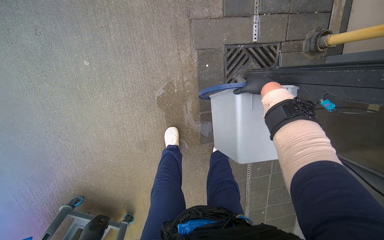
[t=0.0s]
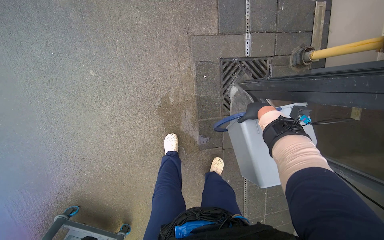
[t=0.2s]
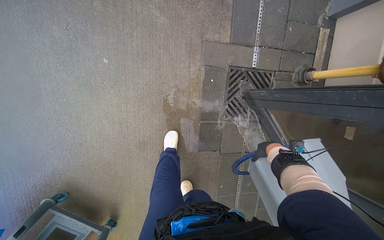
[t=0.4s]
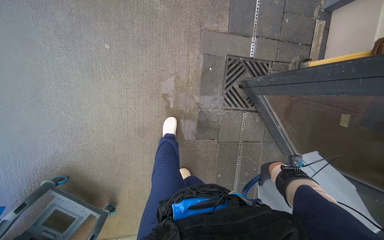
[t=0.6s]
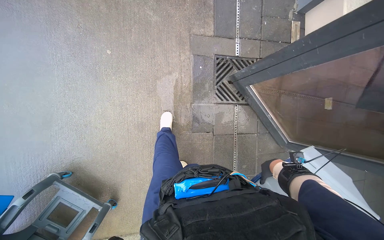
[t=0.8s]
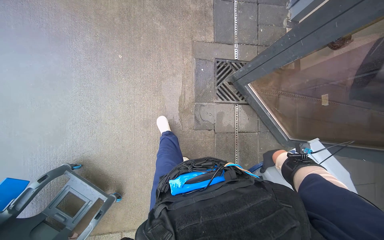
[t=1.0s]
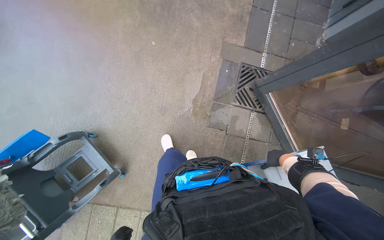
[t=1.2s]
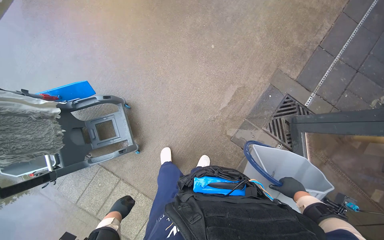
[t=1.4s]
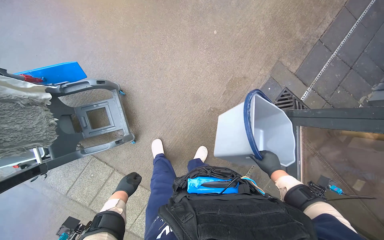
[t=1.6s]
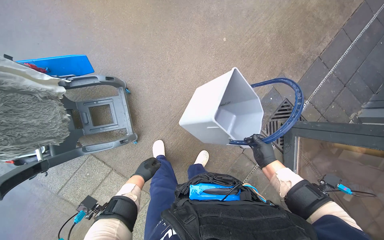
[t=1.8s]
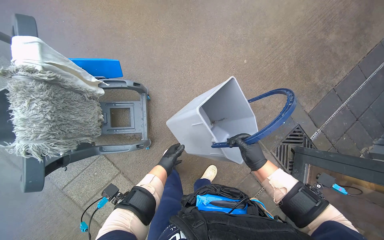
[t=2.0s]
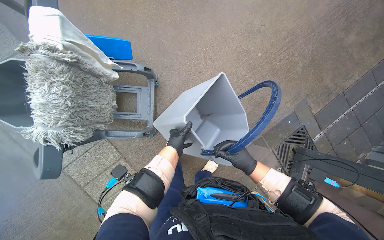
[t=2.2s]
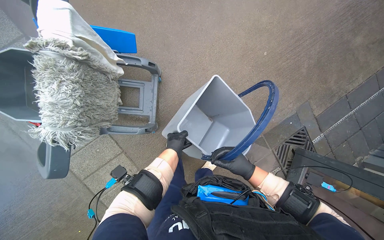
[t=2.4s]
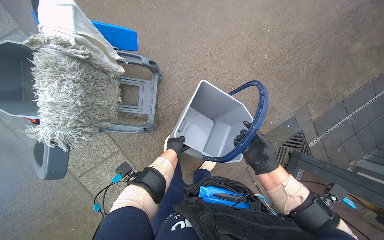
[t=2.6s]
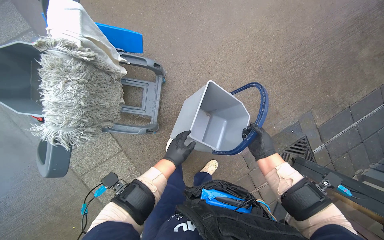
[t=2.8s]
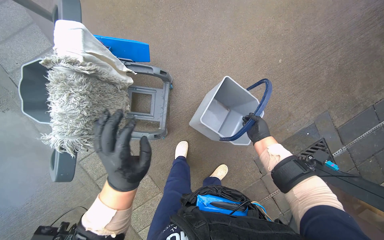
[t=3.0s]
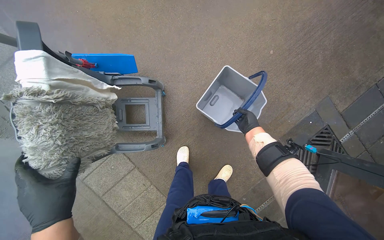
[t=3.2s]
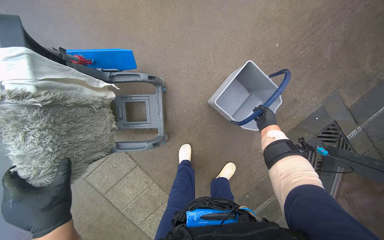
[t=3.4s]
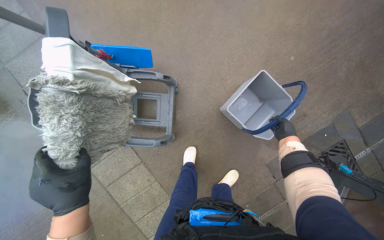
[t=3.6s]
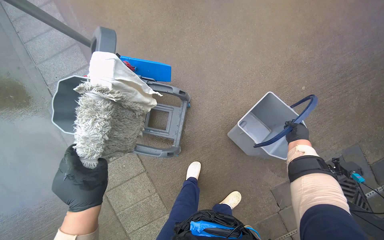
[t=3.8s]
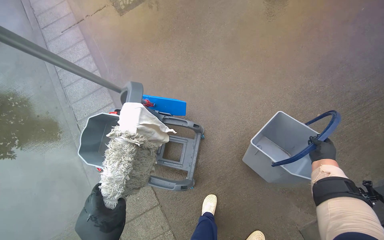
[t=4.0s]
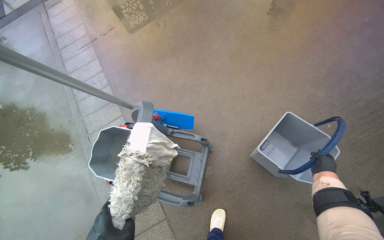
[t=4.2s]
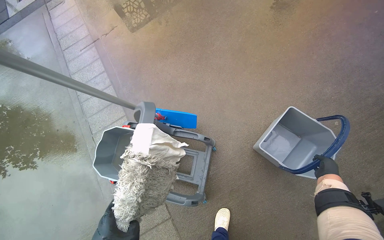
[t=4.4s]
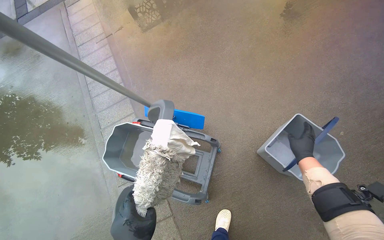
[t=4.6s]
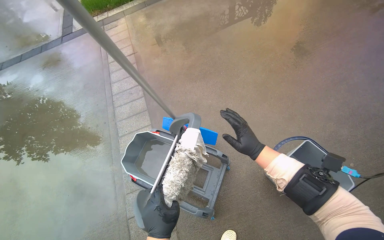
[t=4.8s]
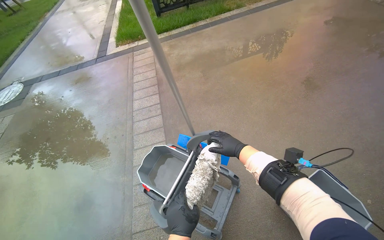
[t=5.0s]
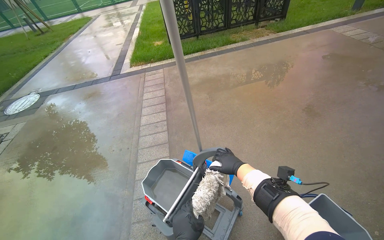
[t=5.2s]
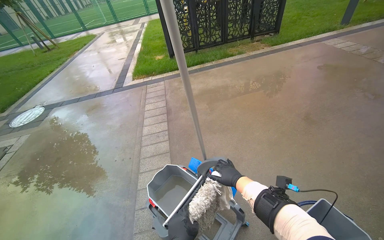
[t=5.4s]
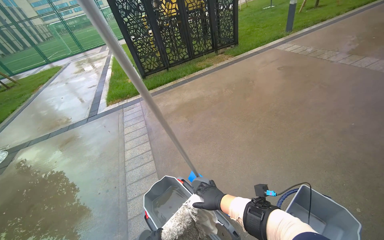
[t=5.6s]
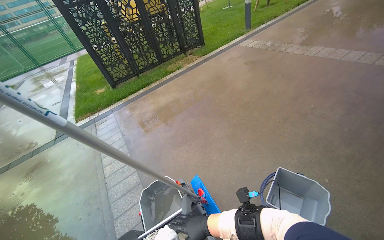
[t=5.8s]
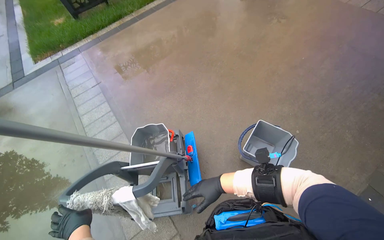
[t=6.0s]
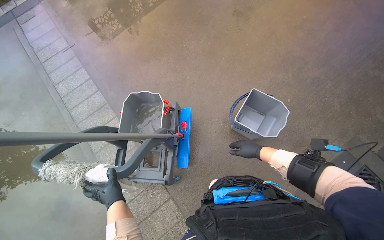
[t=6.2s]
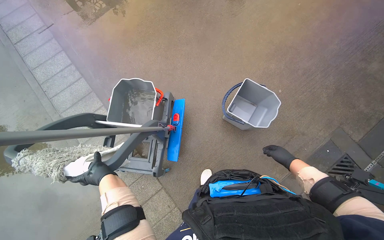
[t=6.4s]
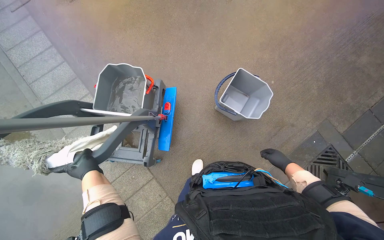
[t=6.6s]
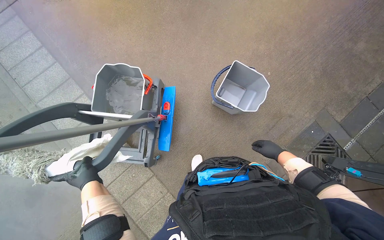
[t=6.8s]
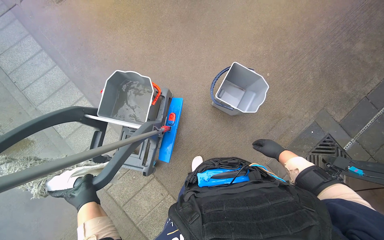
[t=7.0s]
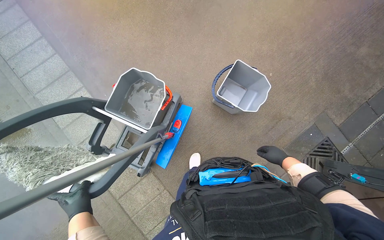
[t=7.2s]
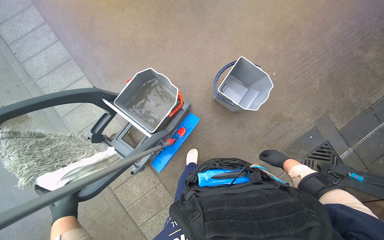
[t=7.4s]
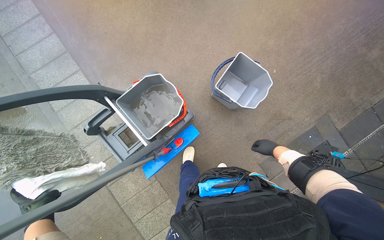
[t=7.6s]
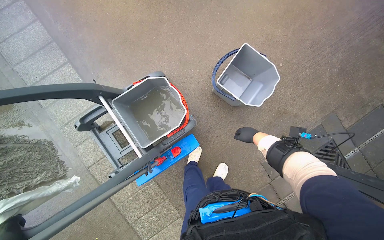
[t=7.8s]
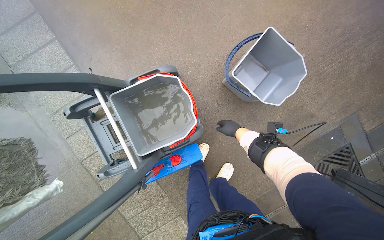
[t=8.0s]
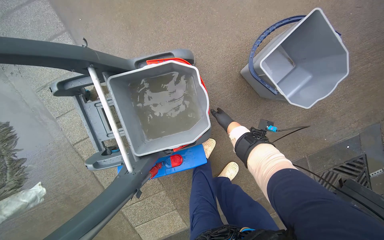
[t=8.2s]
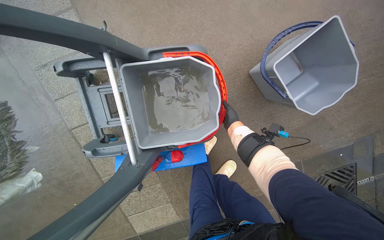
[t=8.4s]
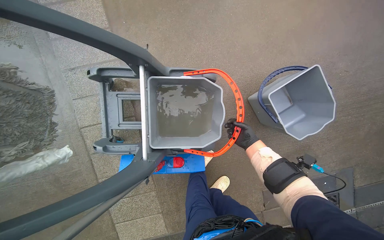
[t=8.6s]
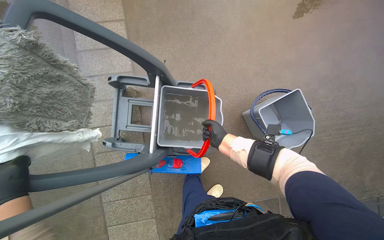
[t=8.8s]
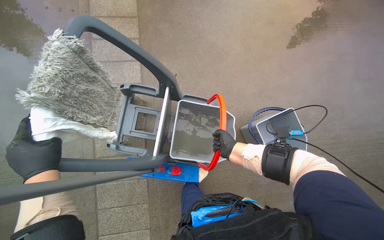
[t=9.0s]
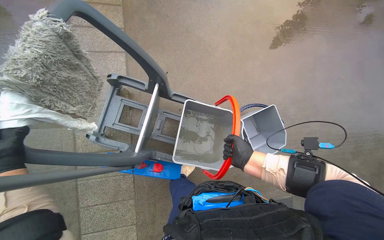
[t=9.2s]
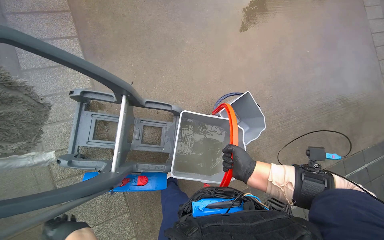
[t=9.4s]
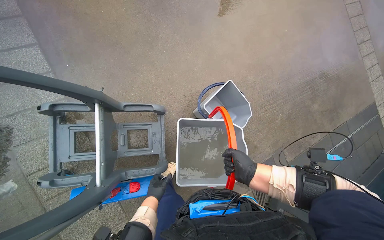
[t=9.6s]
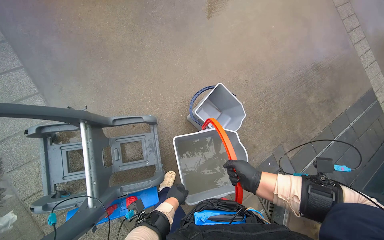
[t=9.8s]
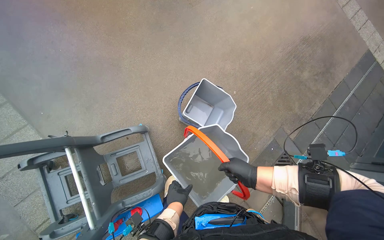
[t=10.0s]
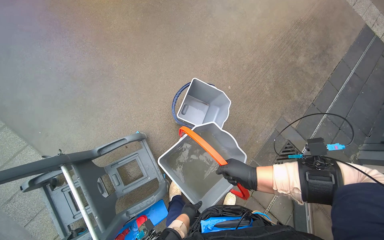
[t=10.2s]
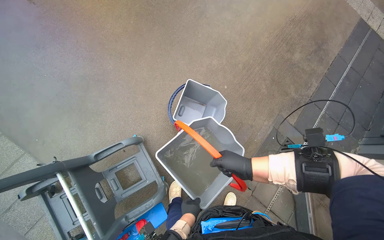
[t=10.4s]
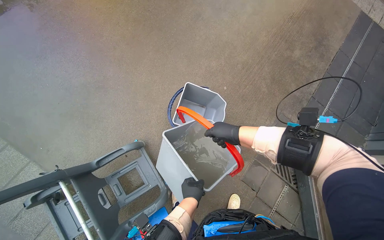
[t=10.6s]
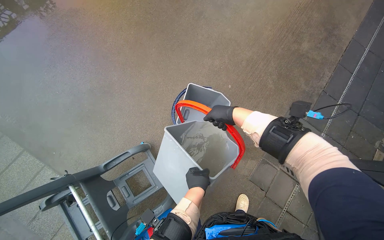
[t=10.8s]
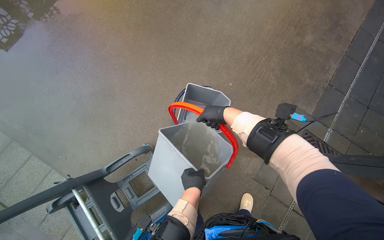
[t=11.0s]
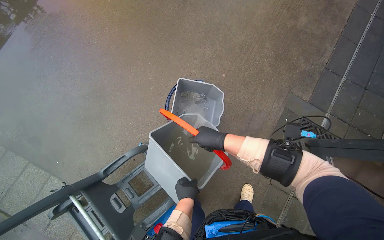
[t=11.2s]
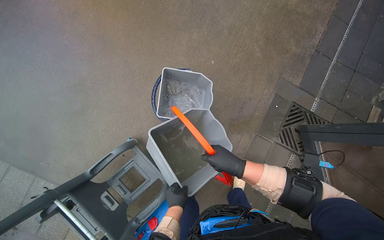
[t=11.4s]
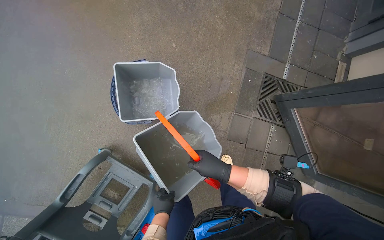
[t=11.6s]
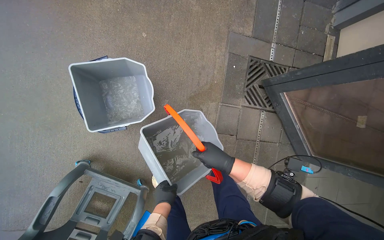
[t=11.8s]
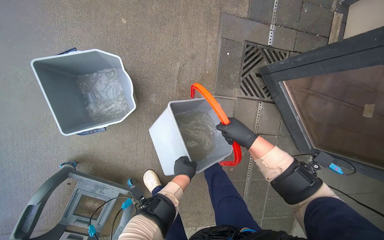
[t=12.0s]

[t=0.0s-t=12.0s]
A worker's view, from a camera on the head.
Job: preparing cleaning supplies.
The whole recording: Emptying dirty water from buckets. The worker empties dirty water from multiple buckets into a drain.
t=0.0s to t=1.6s: The camera is carried approximately 80 cm. The view tilts roughly 20 degrees upward. The scene turns approximately 40 degrees clockwise in the picture.
t=1.6s to t=3.0s: The left hand goes about 25 cm nearer to the camera and up the picture. The right hand travels up the picture by about 35 cm.
t=3.0s to t=4.4s: The wearer looks approximately 20 degrees further upward.
t=4.4s to t=6.0s: The wearer looks roughly 15 degrees further upward.
t=6.0s to t=7.6s: The camera pitches downward, by some 25 degrees.
t=7.6s to t=9.0s: The scene rotates clockwise by some 30 degrees.
t=9.0s to t=10.4s: The head turns to the right by about 45 degrees.
t=10.4s to t=12.0s: The camera is carried approximately 50 cm. The view tips downward by approximately 20 degrees. Everything in view rotates some 35 degrees counterclockwise.

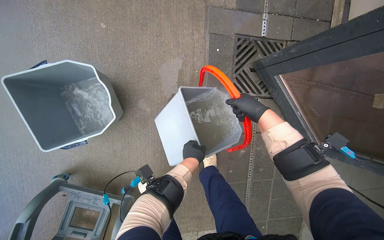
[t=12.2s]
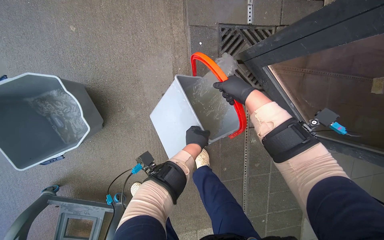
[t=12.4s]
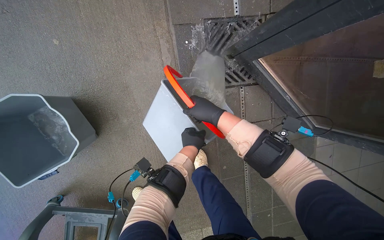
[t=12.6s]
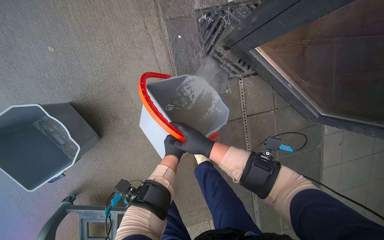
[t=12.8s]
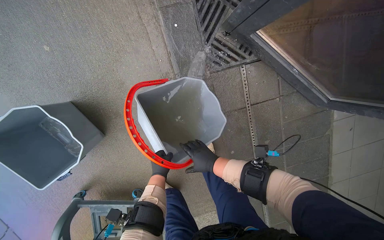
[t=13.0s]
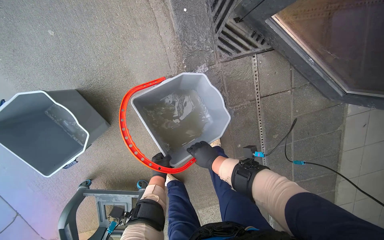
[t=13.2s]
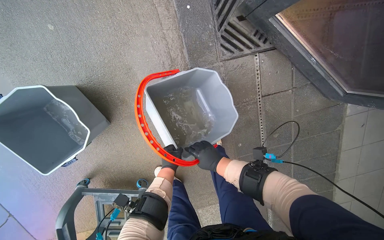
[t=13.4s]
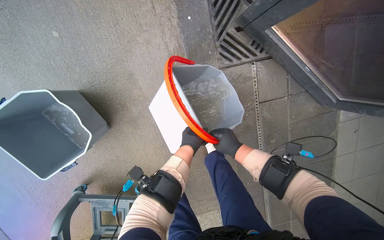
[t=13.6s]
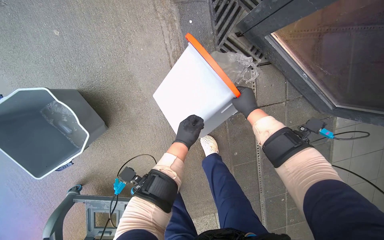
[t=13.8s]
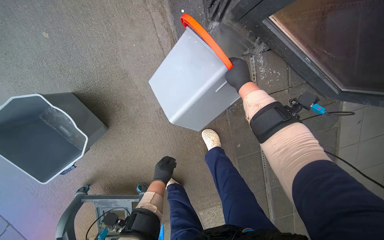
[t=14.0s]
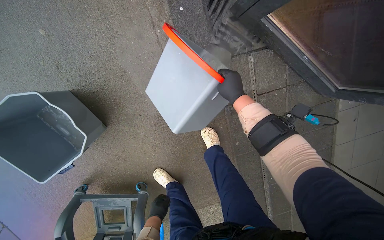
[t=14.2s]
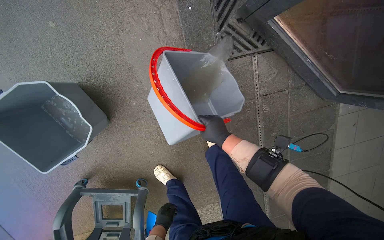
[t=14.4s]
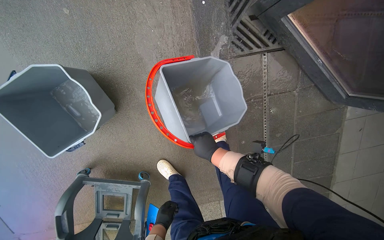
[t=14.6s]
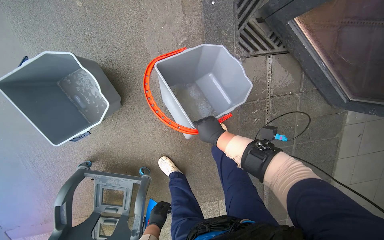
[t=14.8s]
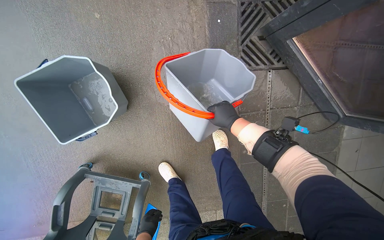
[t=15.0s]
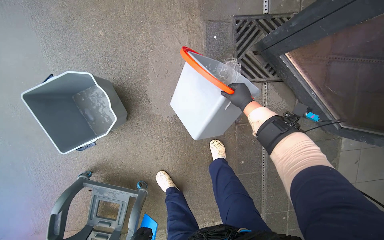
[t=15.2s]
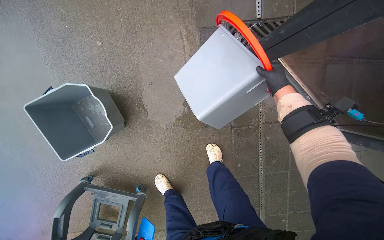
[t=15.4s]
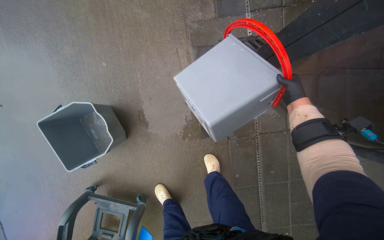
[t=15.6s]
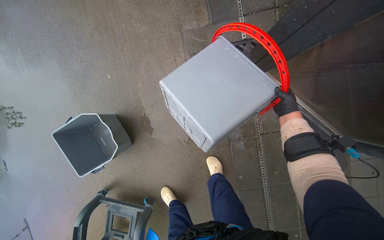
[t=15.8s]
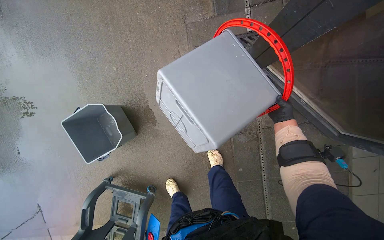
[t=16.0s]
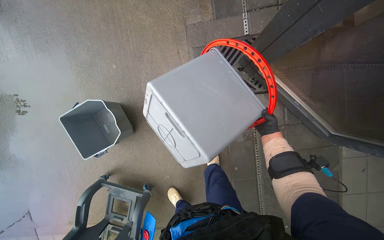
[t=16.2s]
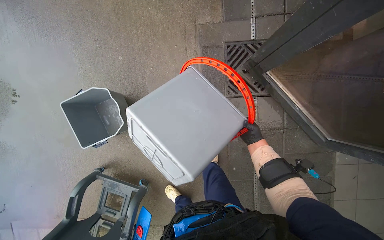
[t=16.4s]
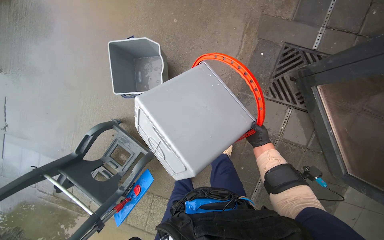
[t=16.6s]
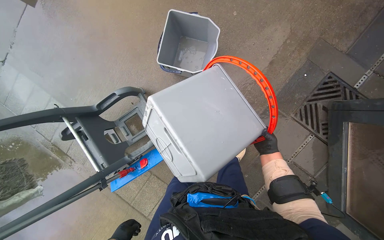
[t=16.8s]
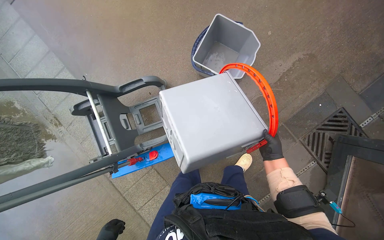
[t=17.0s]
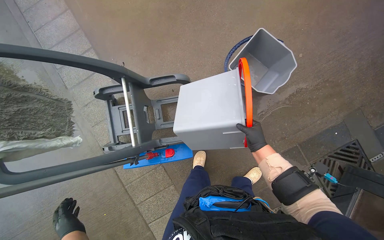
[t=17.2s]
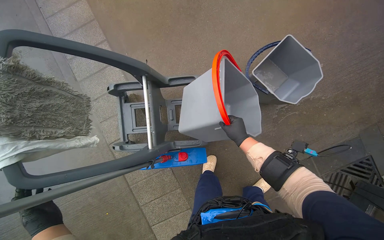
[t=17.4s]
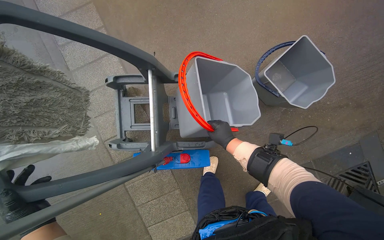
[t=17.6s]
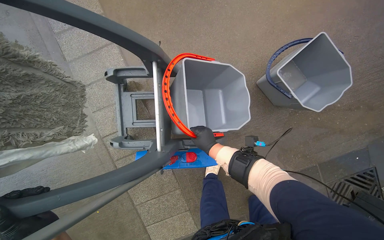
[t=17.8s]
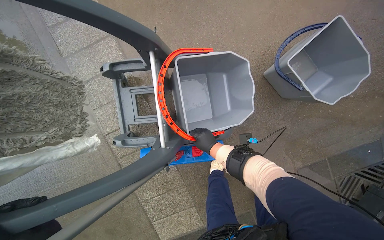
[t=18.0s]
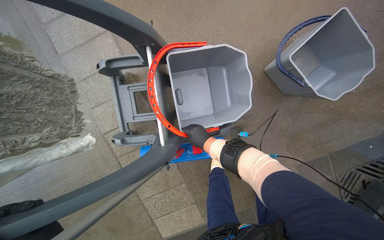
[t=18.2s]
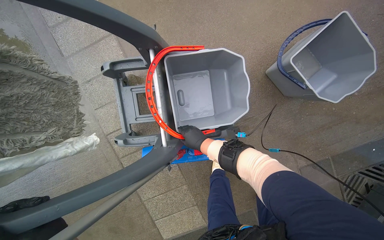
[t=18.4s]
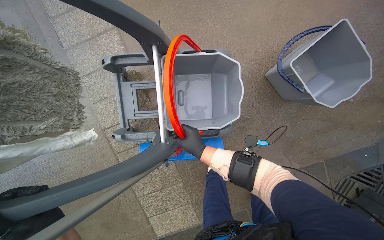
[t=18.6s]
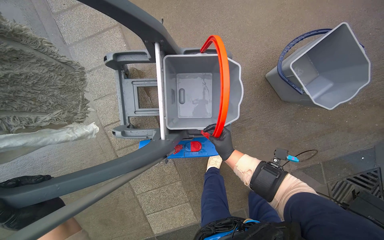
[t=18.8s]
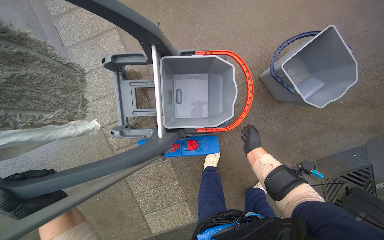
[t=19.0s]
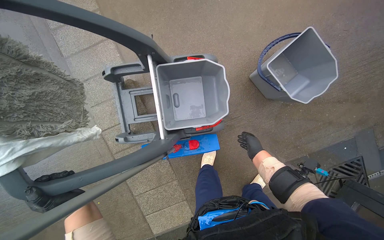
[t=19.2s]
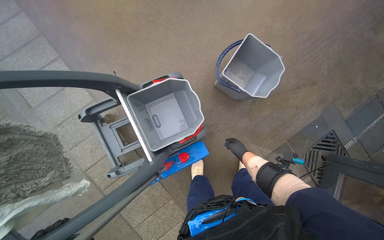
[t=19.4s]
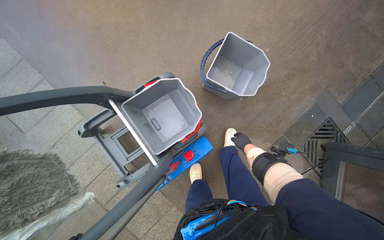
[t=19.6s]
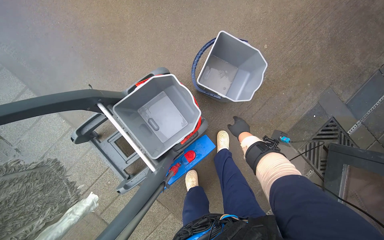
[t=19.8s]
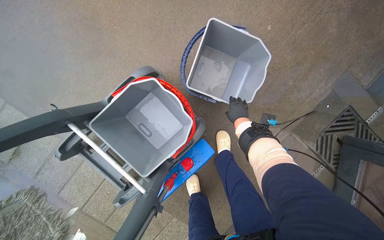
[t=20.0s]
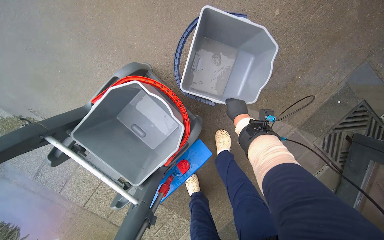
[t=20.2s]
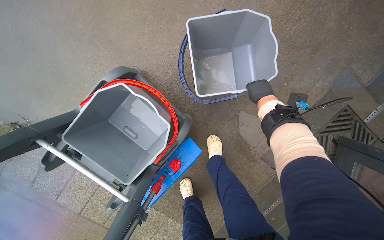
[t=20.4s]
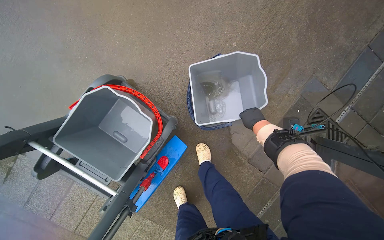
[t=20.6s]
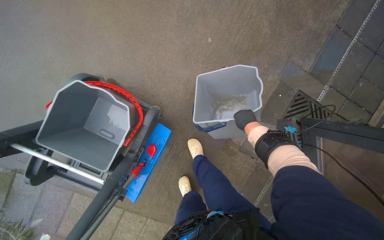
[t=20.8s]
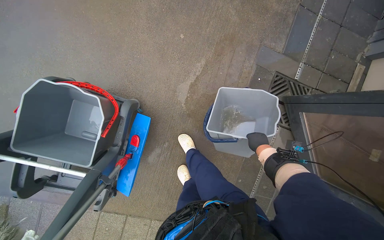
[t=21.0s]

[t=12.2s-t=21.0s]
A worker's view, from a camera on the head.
Job: preparing cleaning supplies.
The whole recording: Emptying dirty water from buckets. The worker empties dirty water from multiple buckets into a drain.
t=12.2s to t=13.6s: The right hand heads down the picture, covering about 15 cm.
t=13.6s to t=15.2s: The right hand swings up and down the picture, roughly 25 cm each way, with 2 reversals.
t=16.6s to t=18.0s: The wearer moves about 90 cm. Everything in view rotates about 50 degrees clockwise.
t=19.6s to t=21.0s: The right hand shifts some 40 cm to the right, and reaches approximately 25 cm up the picture, then returns.
